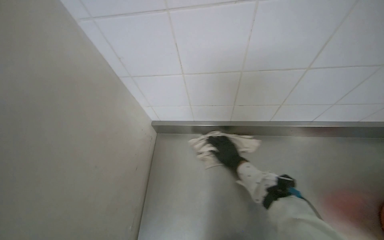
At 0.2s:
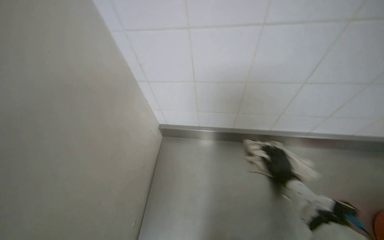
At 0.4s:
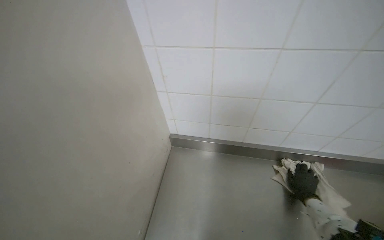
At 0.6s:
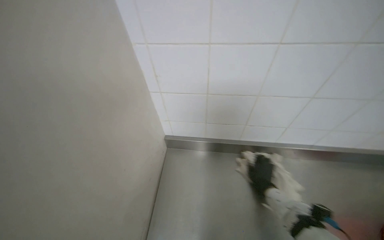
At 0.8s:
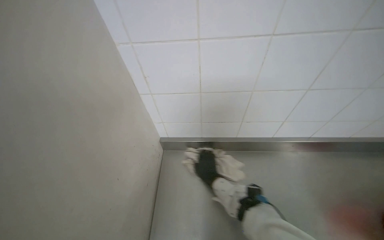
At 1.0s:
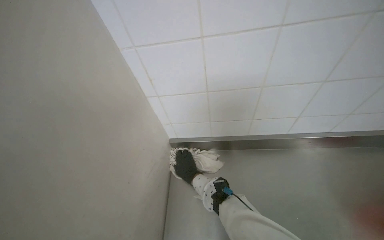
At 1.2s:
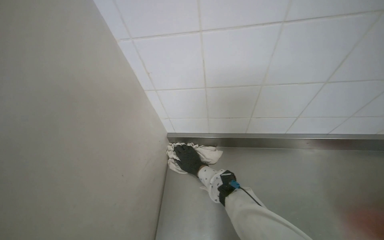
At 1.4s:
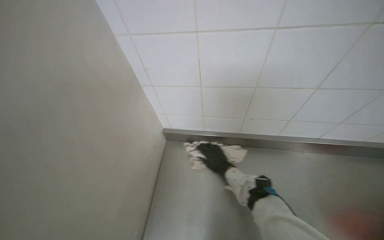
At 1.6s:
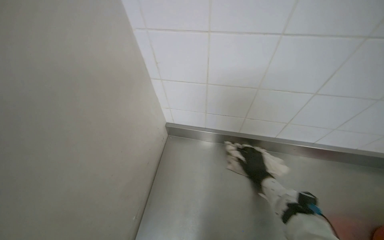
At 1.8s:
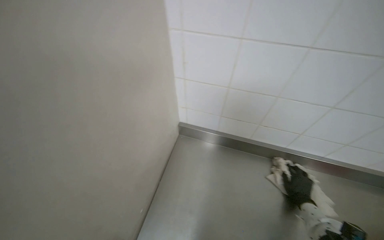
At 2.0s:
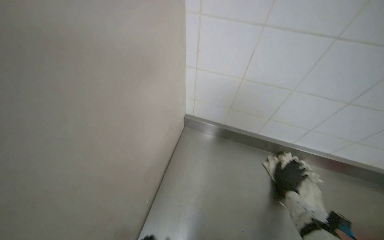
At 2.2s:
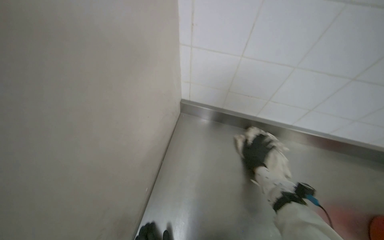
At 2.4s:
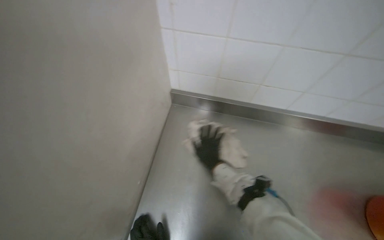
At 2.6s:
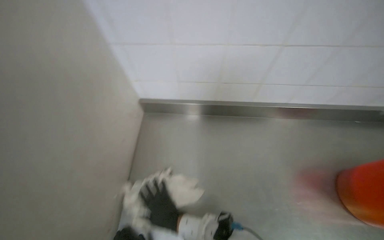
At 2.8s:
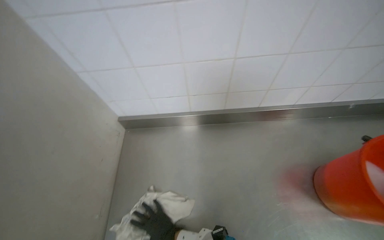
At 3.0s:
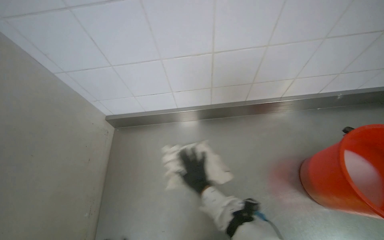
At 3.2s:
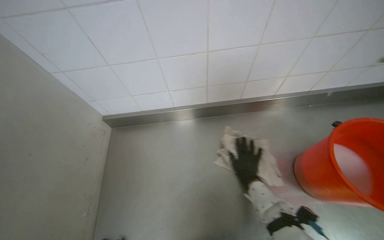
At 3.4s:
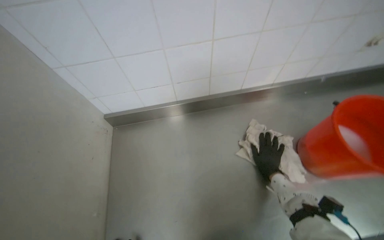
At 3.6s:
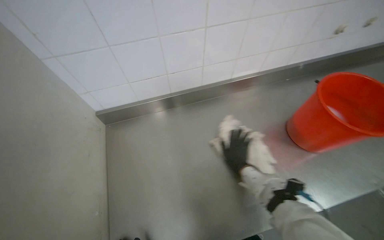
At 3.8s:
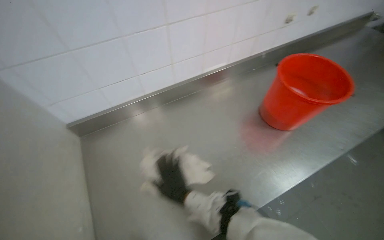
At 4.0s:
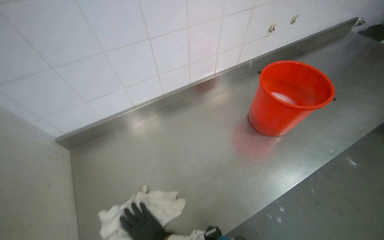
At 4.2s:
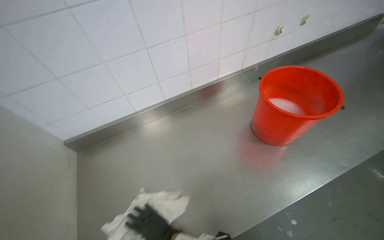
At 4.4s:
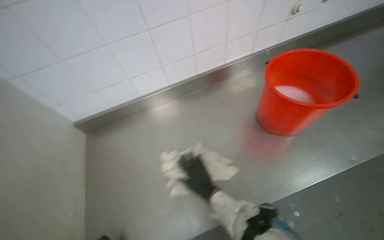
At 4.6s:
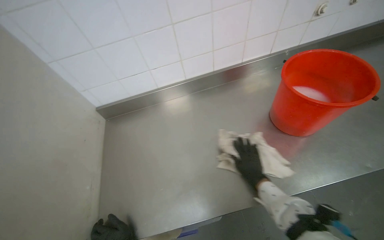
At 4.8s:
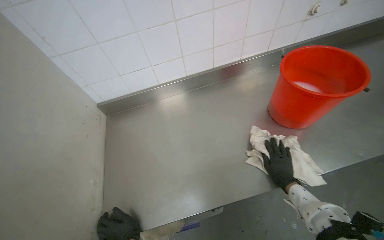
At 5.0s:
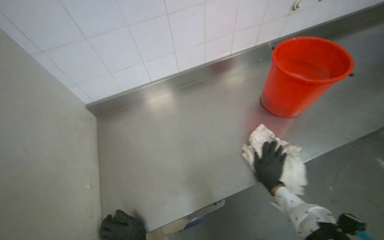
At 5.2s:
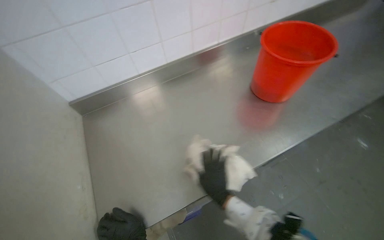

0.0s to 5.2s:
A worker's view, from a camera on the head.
Job: wiping surfaces.
The whole recording: Cleaning kitchen surfaces. The worker wrings a cloth and wipes down the metal kitchen countertop and oven doors.
0.0s to 1.8s: The right hand moves left and right over about 40 cm, changing direction 2 times.
1.8s to 3.4s: The wearer looks roughly 25 degrees further to the right. The view tips downward by roughly 15 degrees. The right hand travels to the left and back again, roughly 40 cm each way.
3.4s to 5.2s: The right hand swings left and right, roughly 40 cm each way, with 2 reversals.

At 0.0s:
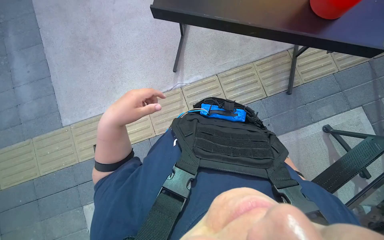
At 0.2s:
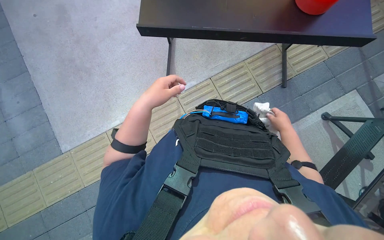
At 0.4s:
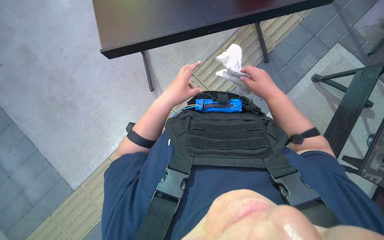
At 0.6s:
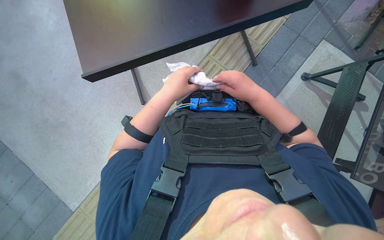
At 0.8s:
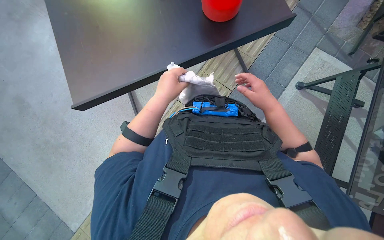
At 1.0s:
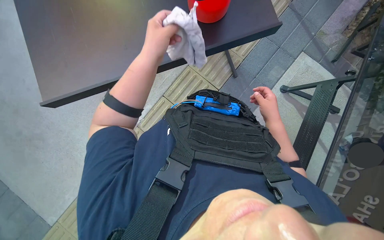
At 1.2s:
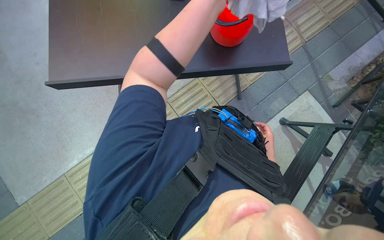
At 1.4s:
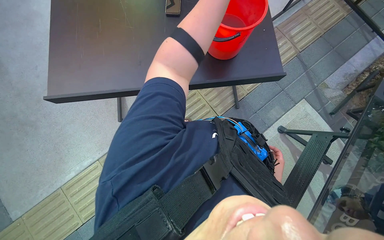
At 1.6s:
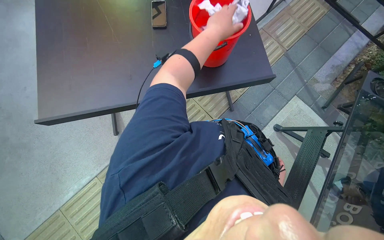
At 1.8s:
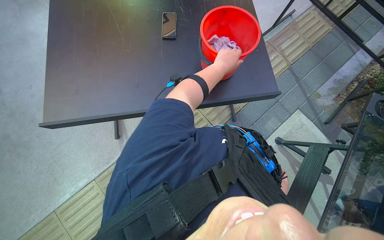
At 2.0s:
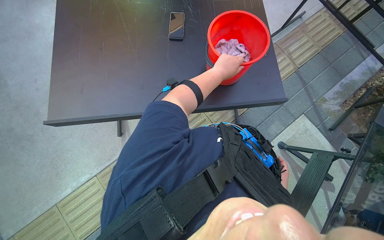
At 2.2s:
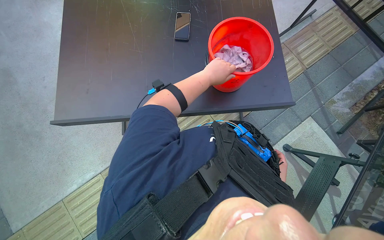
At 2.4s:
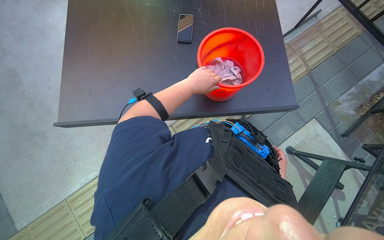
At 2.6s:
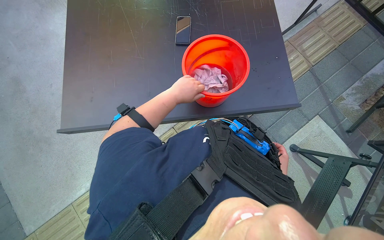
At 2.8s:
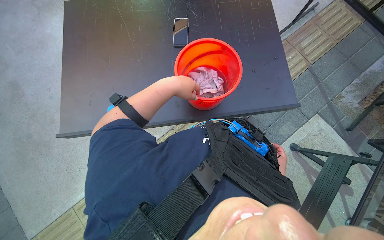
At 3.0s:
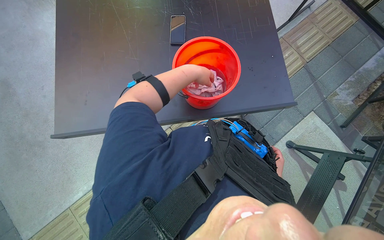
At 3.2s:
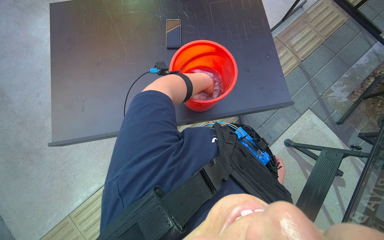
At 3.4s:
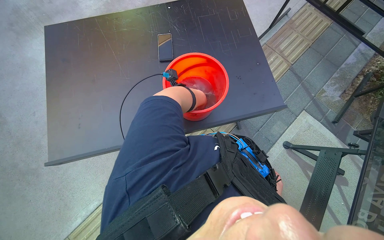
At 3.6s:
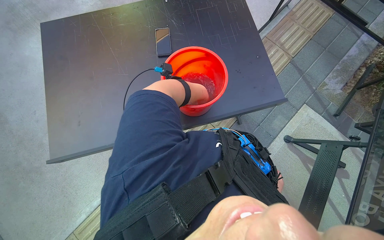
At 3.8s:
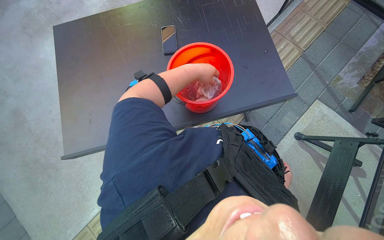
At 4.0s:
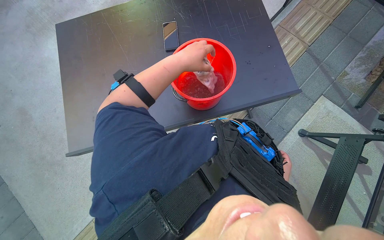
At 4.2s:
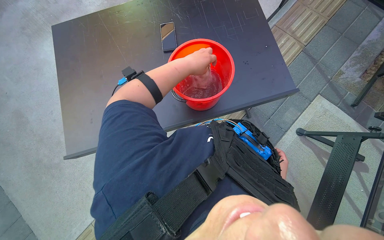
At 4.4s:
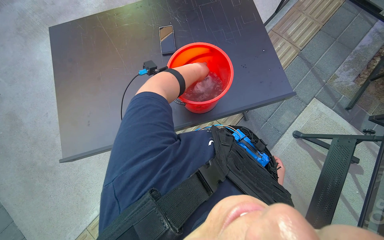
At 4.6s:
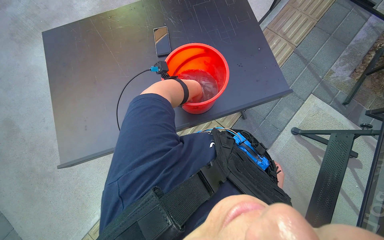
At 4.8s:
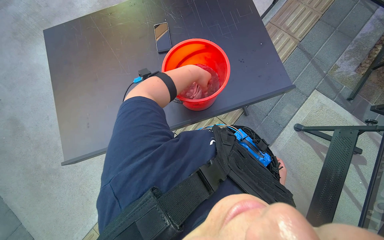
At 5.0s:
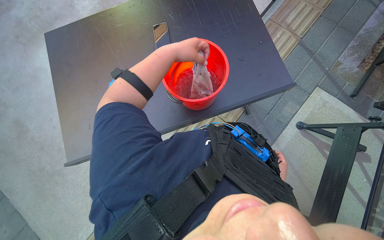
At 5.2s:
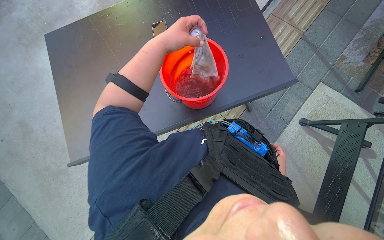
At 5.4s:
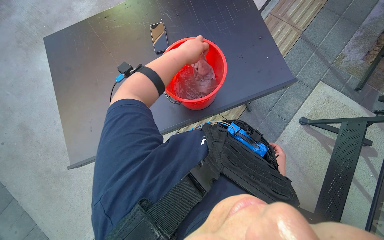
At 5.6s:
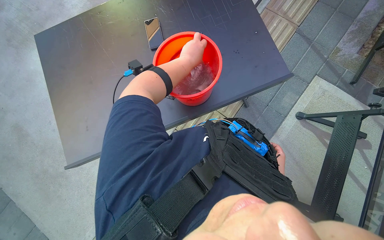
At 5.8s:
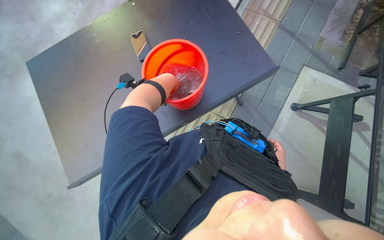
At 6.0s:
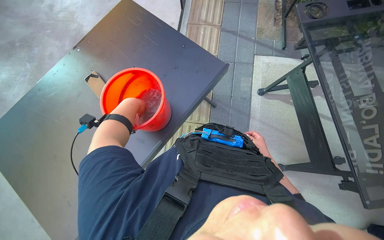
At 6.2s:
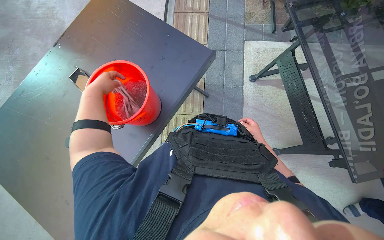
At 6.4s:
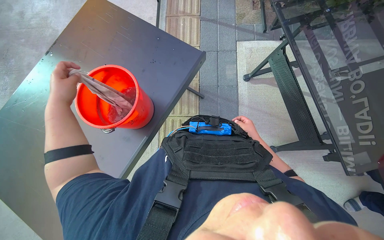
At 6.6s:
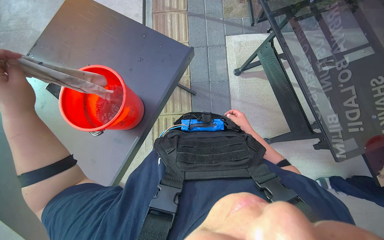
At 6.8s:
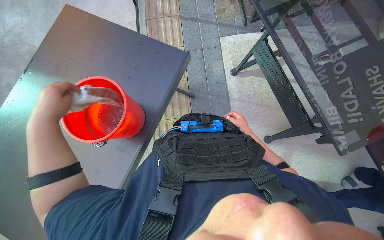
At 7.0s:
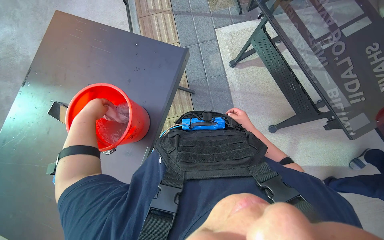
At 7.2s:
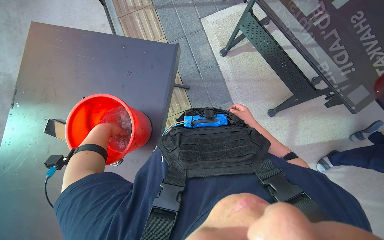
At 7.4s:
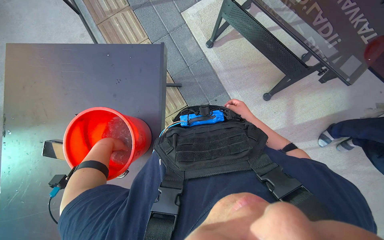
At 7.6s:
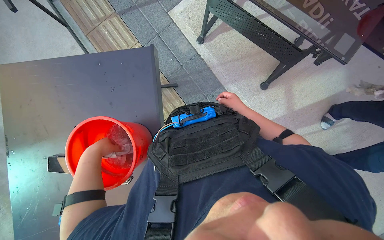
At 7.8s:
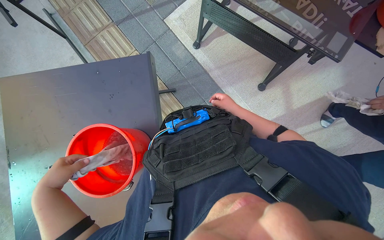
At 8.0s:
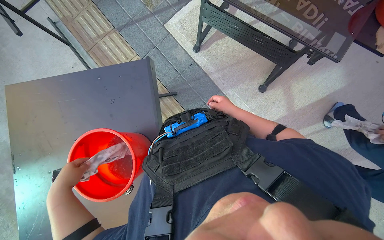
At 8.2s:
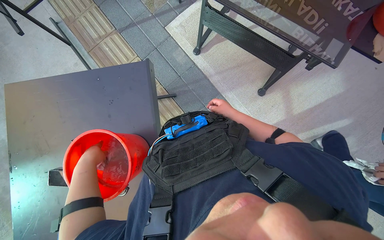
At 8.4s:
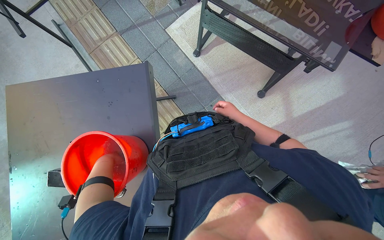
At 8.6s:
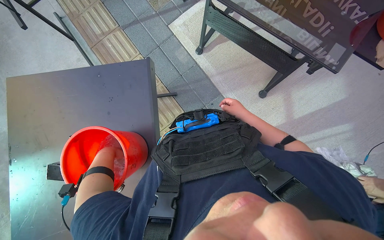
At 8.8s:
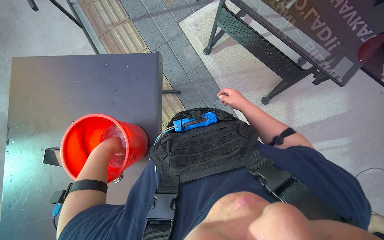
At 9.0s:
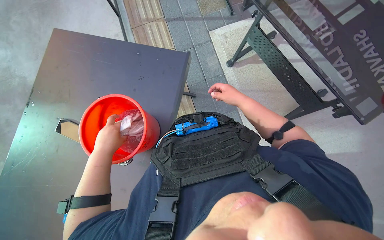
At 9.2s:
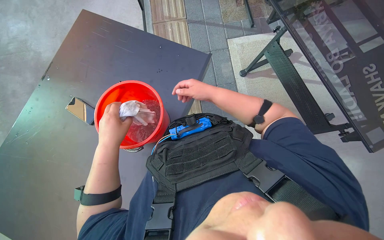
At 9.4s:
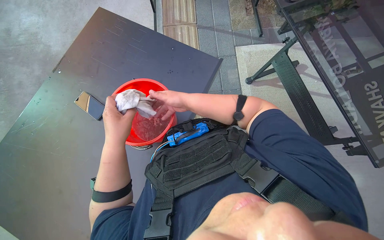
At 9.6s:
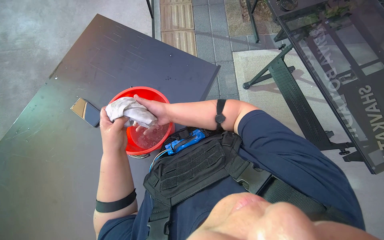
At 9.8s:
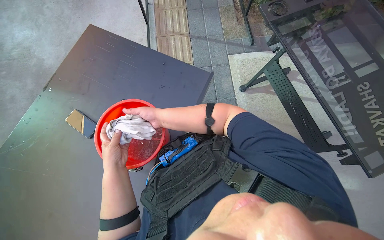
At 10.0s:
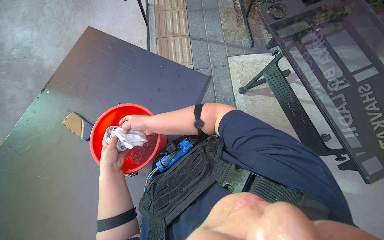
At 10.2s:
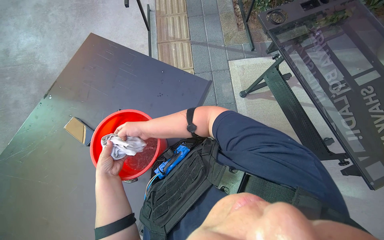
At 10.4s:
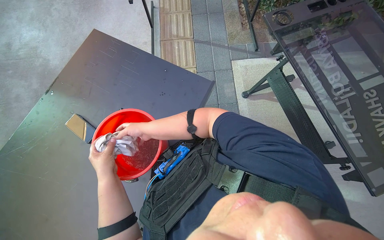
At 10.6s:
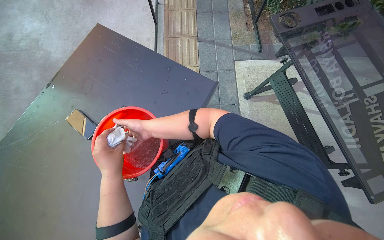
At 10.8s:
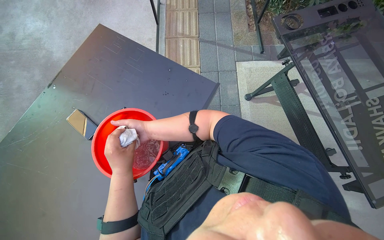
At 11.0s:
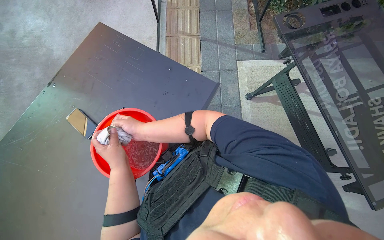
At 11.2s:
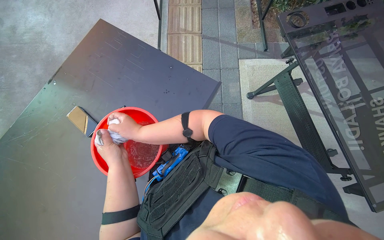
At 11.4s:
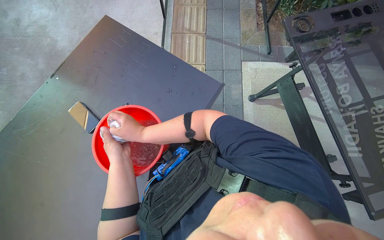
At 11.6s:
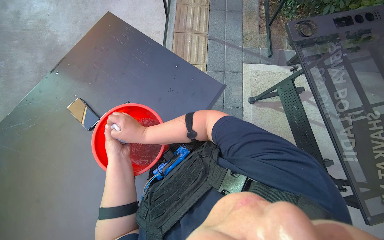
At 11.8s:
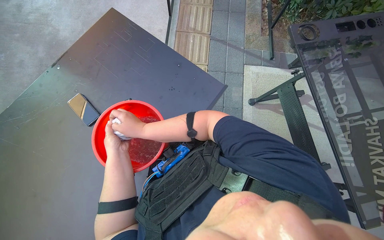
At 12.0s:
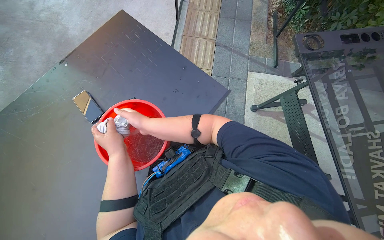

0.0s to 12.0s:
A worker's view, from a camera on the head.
Job: preparing cleaning supplies.
The whole recording: Rinsing and wringing cleaning cloth. The worker rinses and wrings a cleaning cloth in a red bucket.
0.0s to 1.6s: The wearer looks some 15 degrees further upward.
1.6s to 3.0s: The left hand goes about 15 cm to the left.
3.0s to 4.4s: The left hand moves nearer and farther over about 10 cm, changing direction 2 times.
4.4s to 6.0s: Everything in view rotates about 35 degrees counterclockwise.
6.0s to 7.6s: The scene turns approximately 45 degrees counterclockwise in the picture.
7.6s to 9.0s: The right hand goes approximately 15 cm nearer to the camera. Meanwhile the left hand moves nearer and farther over approximately 15 cm, changing direction 2 times.
9.0s to 10.4s: The right hand moves to the left, some 40 cm.
10.4s to 12.0s: The right hand travels nearer to the camera and back again, roughly 10 cm each way.

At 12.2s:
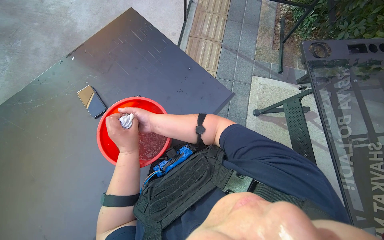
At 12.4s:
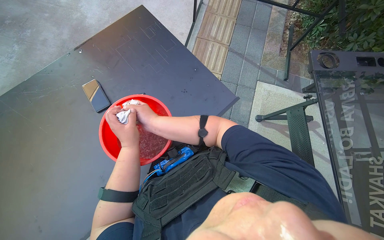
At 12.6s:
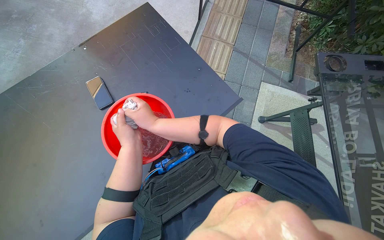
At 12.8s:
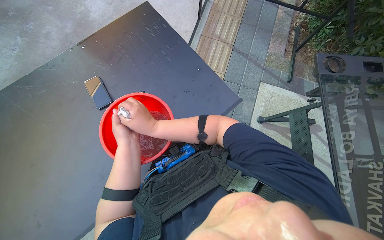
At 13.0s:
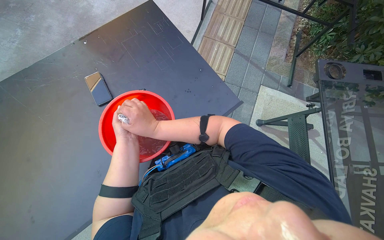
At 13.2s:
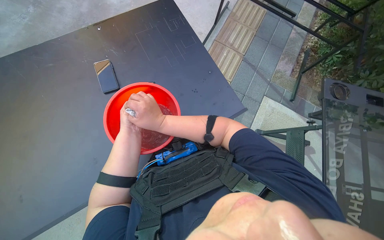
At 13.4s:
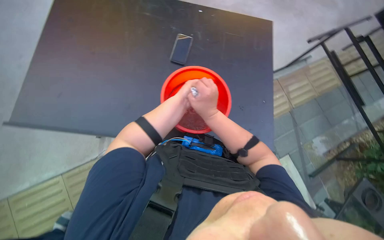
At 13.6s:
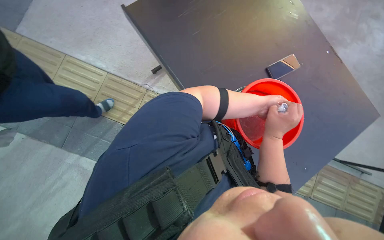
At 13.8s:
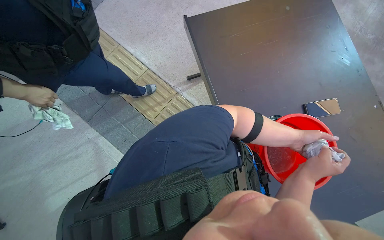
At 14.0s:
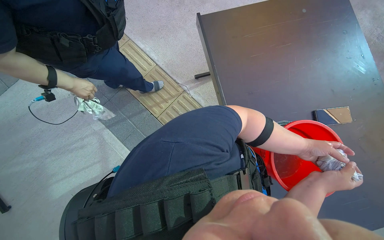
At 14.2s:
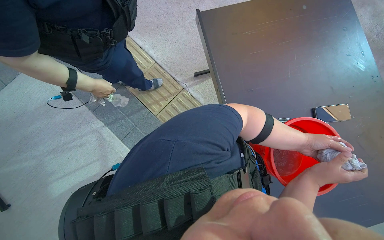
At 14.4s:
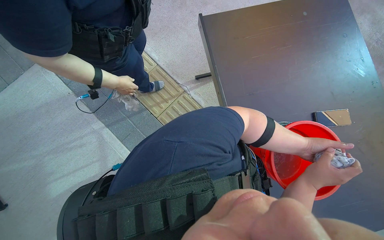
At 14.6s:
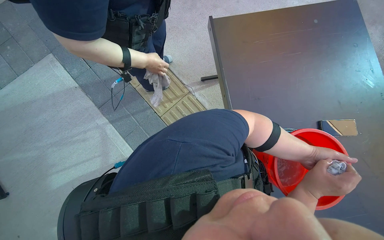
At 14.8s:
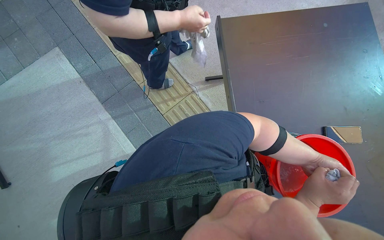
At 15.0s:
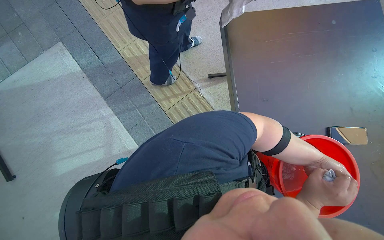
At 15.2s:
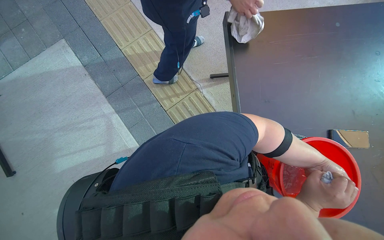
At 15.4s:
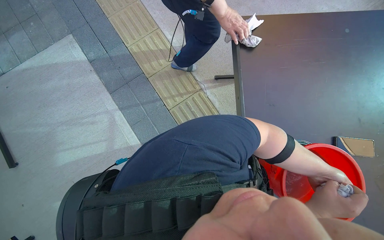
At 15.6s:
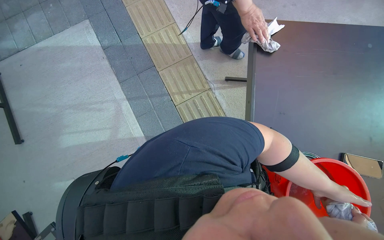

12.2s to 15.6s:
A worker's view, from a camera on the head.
Job: preparing cleaning supplies.
The whole recording: Rinsing and wringing cleaning cloth. The worker rinses and wrings a cleaning cloth in a red bucket.
12.2s to 13.8s: The head rotates about 90 degrees to the left.
